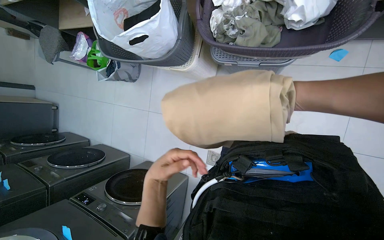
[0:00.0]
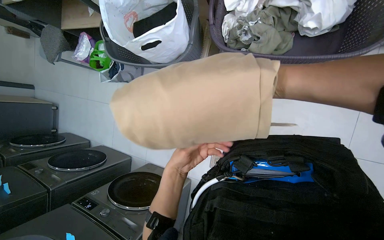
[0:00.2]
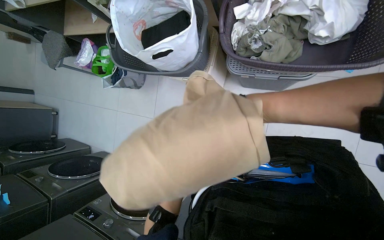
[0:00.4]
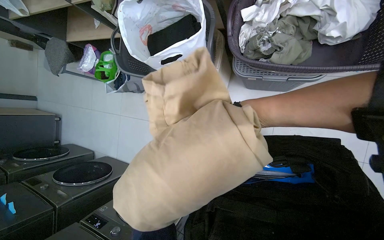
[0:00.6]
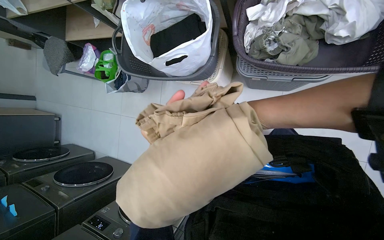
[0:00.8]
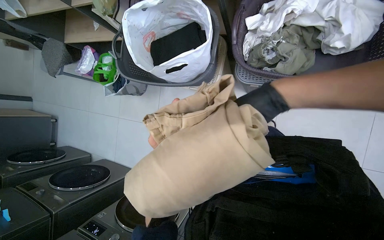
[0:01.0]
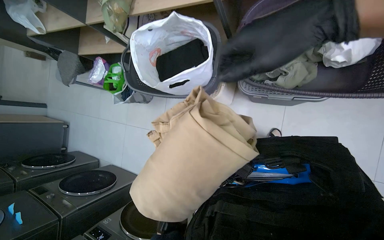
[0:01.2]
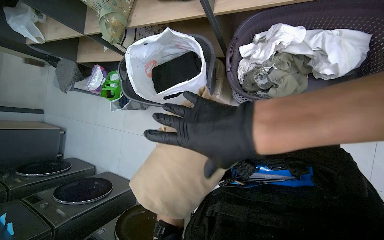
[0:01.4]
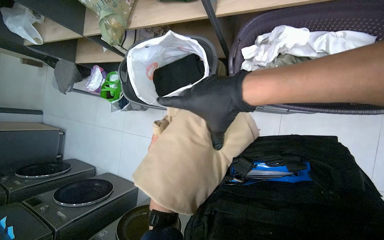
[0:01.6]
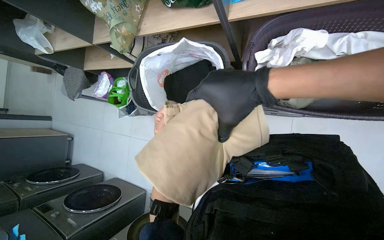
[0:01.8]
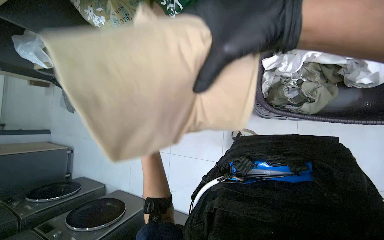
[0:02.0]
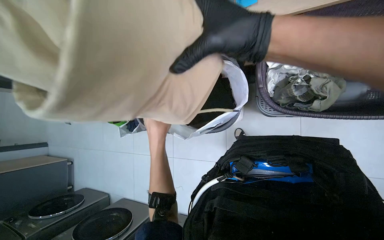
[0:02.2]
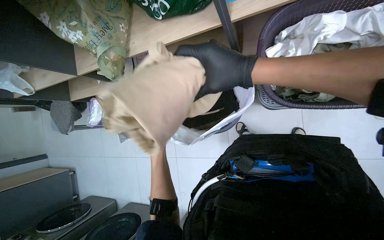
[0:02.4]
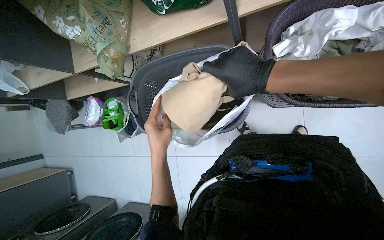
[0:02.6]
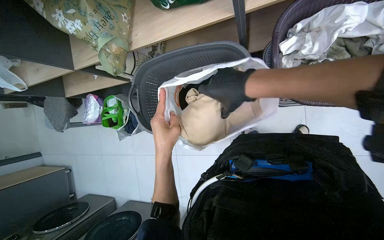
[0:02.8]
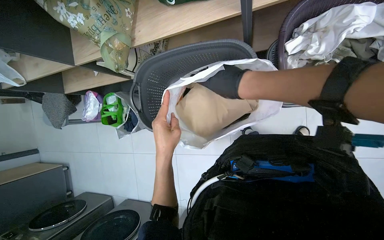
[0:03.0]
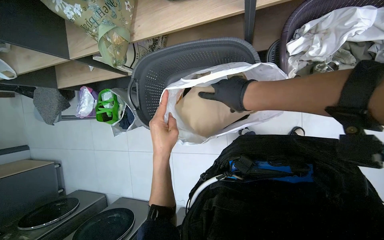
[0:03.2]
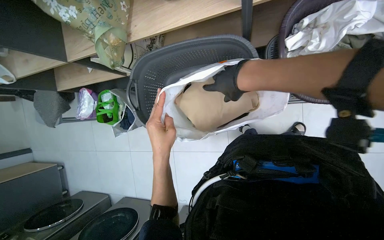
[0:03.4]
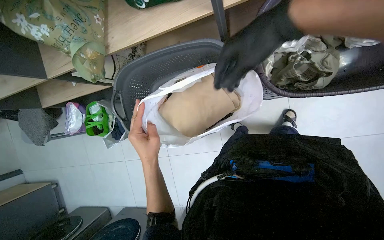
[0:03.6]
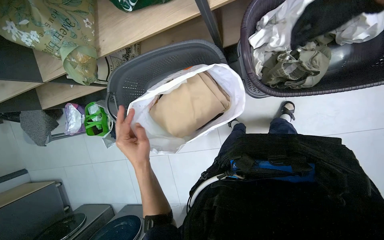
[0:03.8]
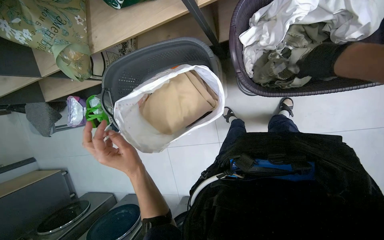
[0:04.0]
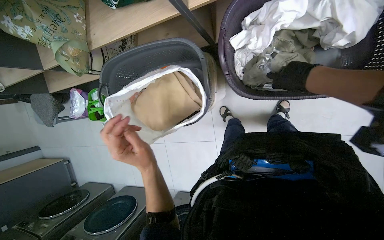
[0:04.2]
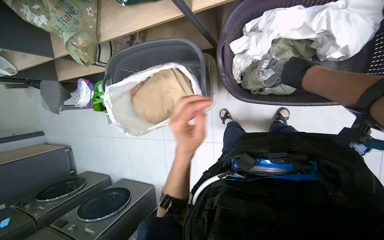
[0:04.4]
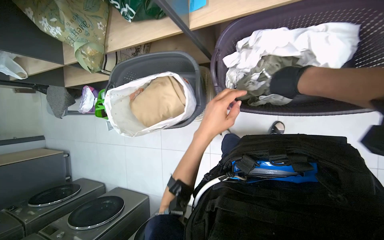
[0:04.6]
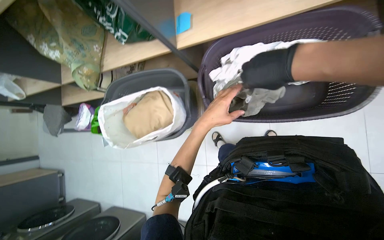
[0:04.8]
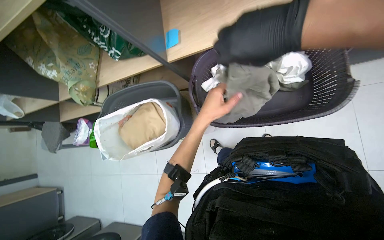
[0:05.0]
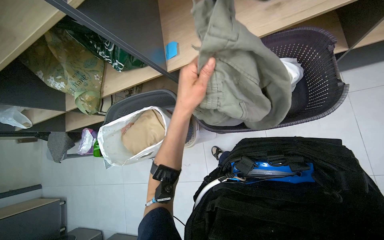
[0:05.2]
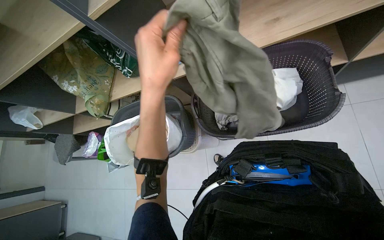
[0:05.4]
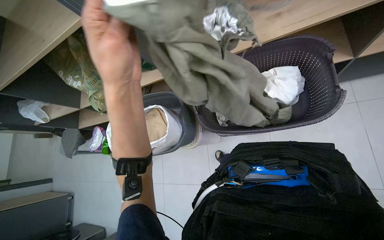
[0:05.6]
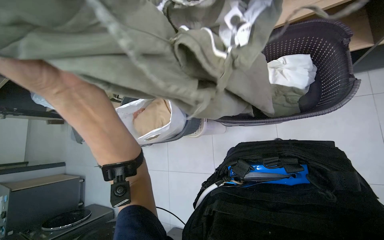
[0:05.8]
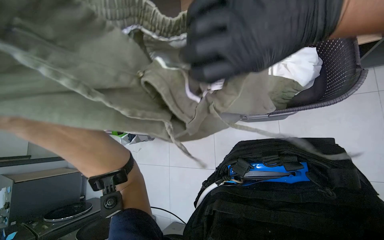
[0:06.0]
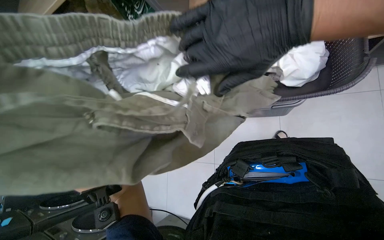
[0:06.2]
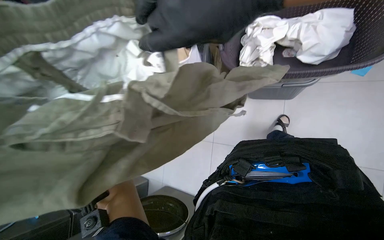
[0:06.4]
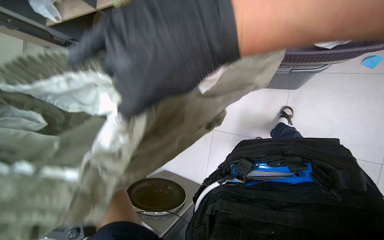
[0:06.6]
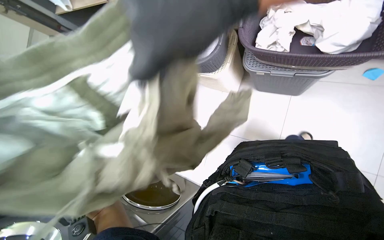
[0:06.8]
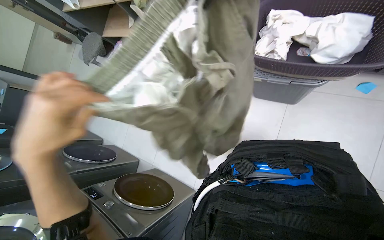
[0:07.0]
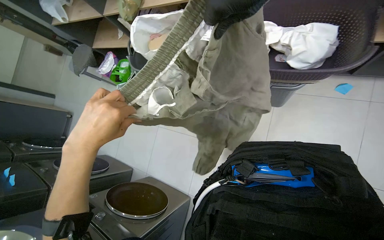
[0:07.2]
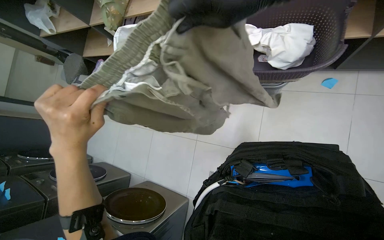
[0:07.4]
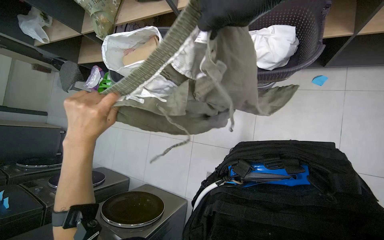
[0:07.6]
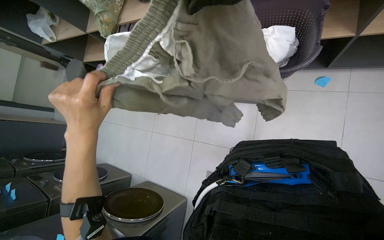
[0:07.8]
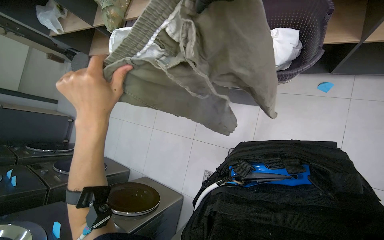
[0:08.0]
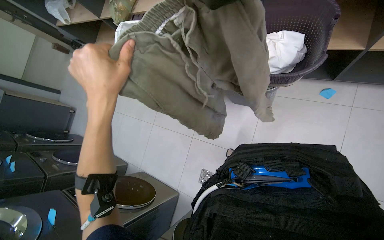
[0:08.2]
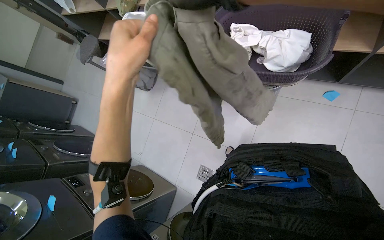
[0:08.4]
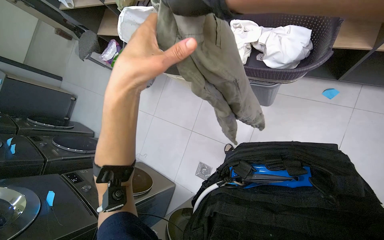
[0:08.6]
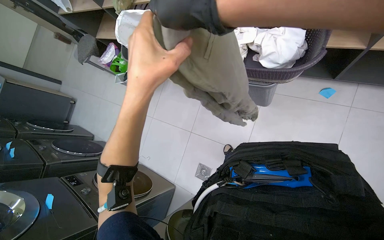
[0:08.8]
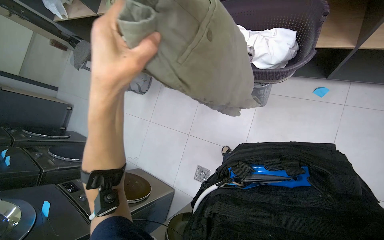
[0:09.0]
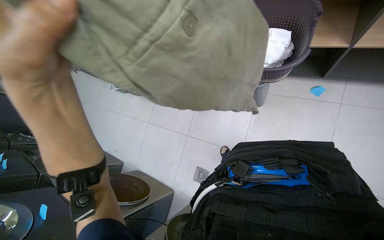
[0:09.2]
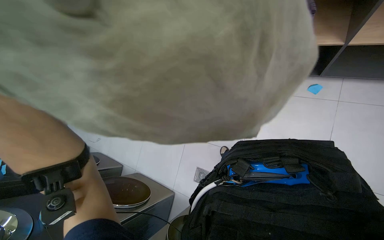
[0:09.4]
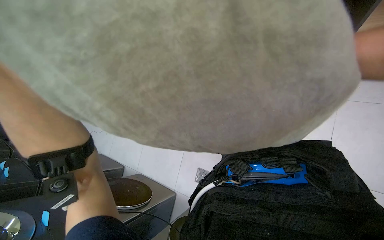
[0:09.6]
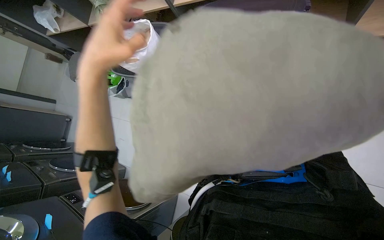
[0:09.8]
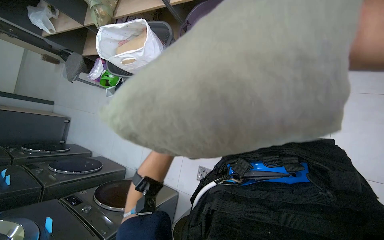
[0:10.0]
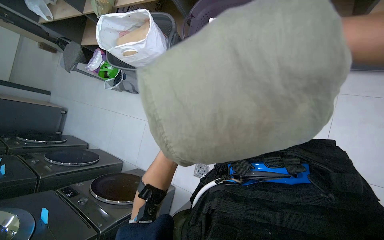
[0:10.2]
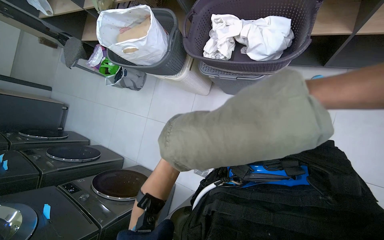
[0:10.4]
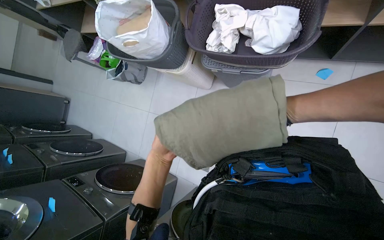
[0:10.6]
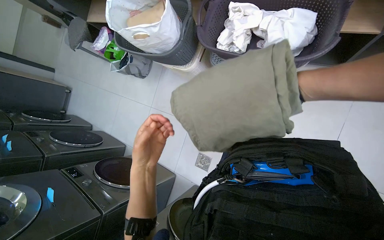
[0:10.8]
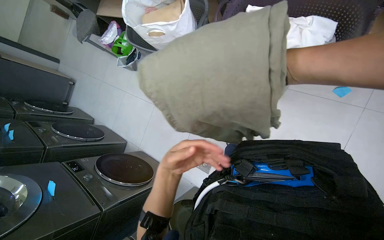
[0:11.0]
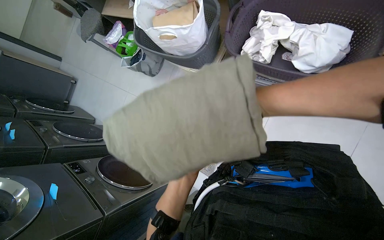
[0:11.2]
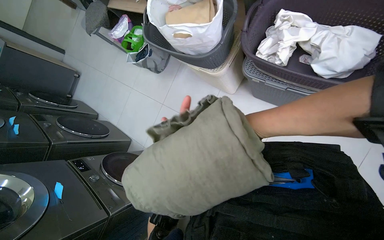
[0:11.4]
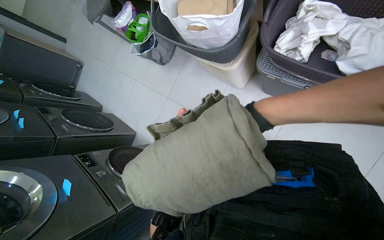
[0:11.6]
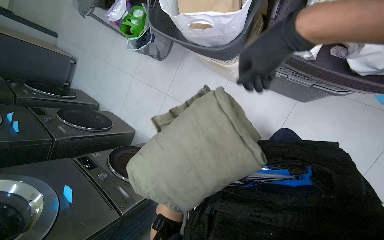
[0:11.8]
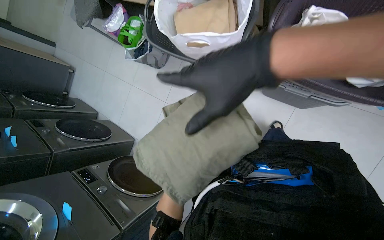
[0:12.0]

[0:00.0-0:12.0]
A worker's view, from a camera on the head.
Job: managing laundry.
The whole recording: Sorting and bagging clothes. The worker sorts clothes from a laundry basket and places them into a white bag inside another basket.
0:01.6 to 0:03.0: The right hand goes approximately 25 cm farther from the camera.
0:03.0 to 0:04.4: The right hand heads to the right, covering about 40 cm.
0:07.6 to 0:09.0: The left hand heads to the right and nearer to the camera, covering about 25 cm.

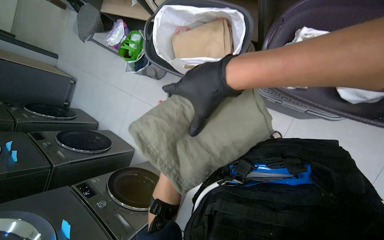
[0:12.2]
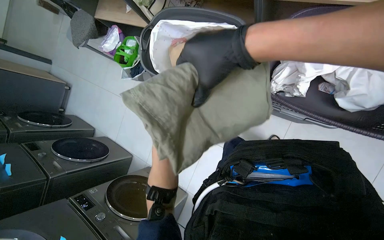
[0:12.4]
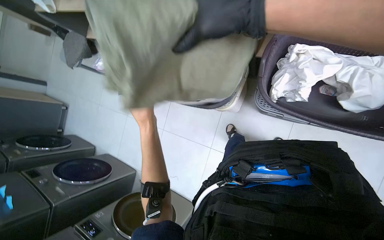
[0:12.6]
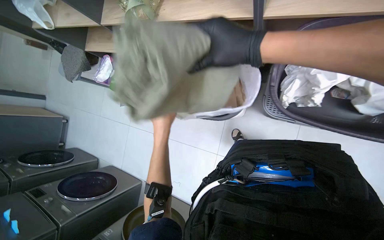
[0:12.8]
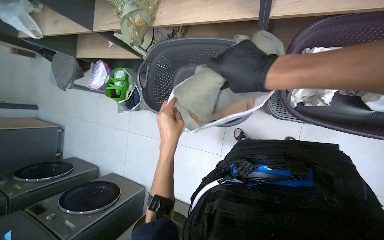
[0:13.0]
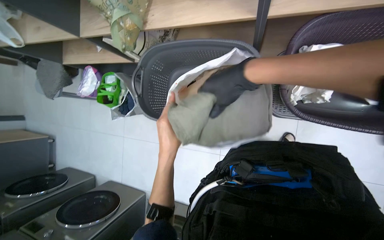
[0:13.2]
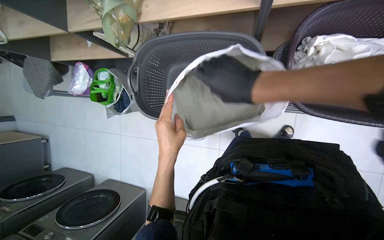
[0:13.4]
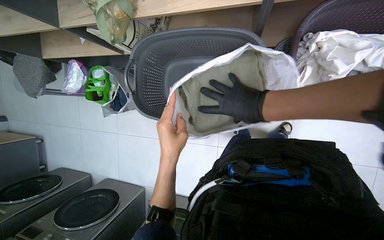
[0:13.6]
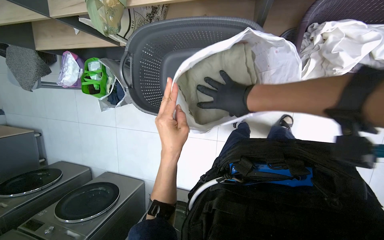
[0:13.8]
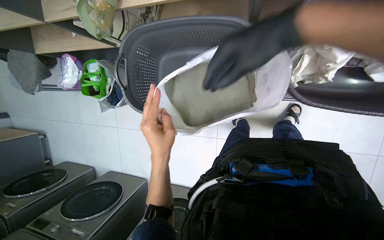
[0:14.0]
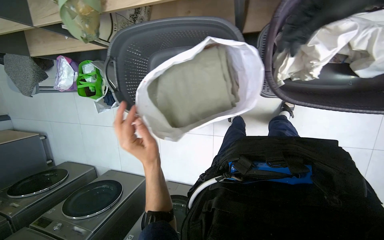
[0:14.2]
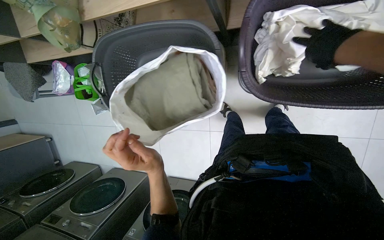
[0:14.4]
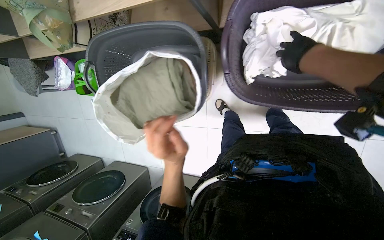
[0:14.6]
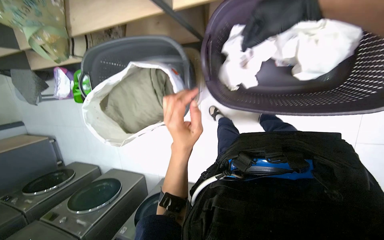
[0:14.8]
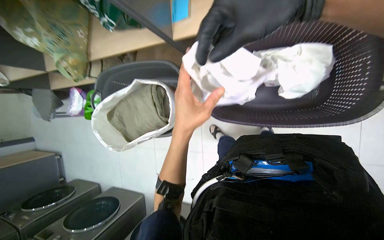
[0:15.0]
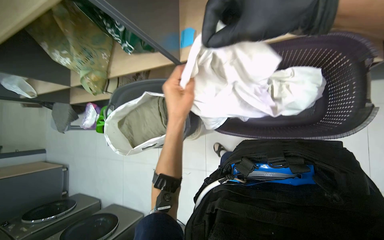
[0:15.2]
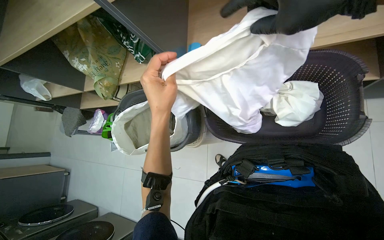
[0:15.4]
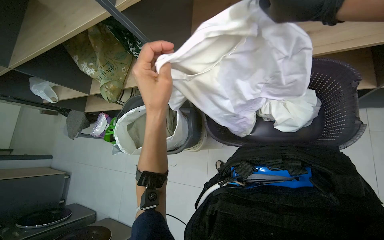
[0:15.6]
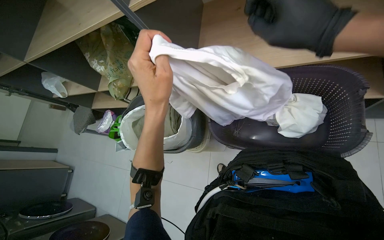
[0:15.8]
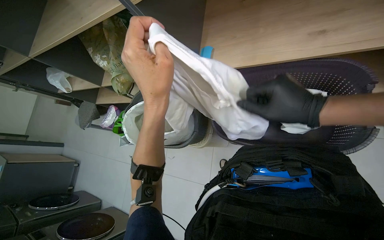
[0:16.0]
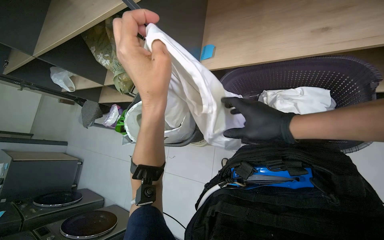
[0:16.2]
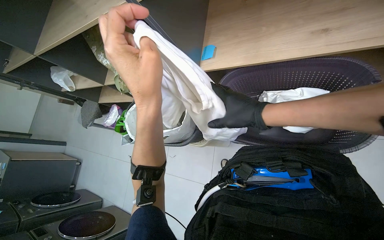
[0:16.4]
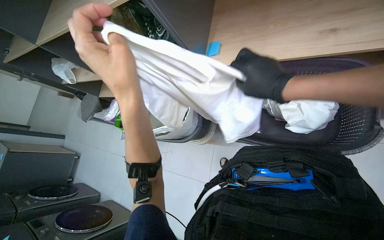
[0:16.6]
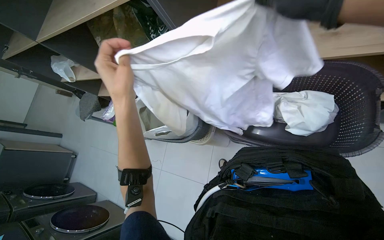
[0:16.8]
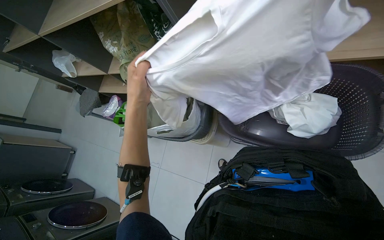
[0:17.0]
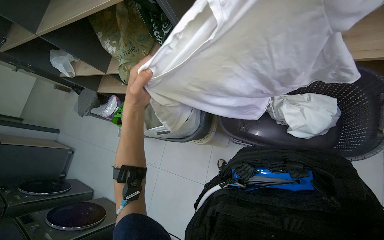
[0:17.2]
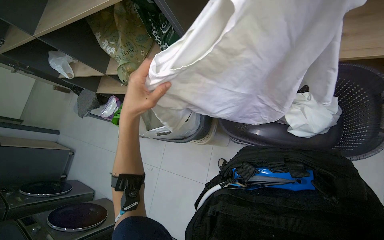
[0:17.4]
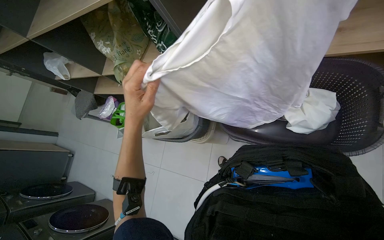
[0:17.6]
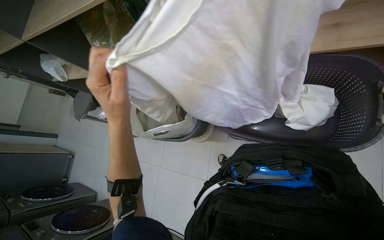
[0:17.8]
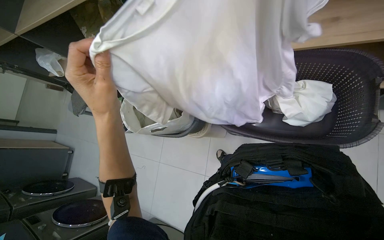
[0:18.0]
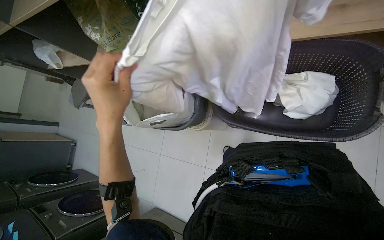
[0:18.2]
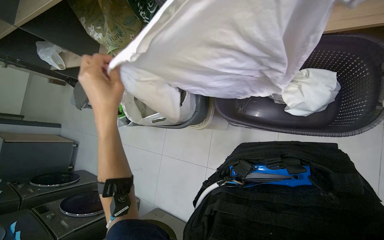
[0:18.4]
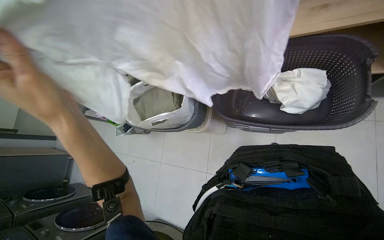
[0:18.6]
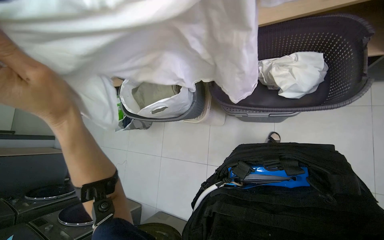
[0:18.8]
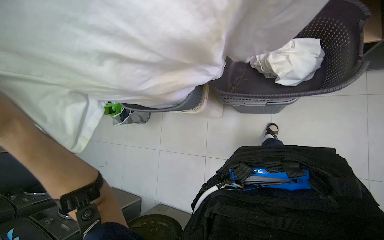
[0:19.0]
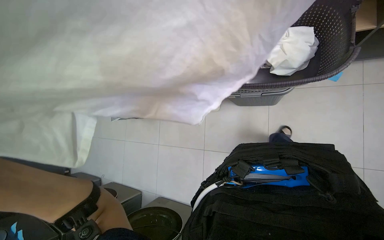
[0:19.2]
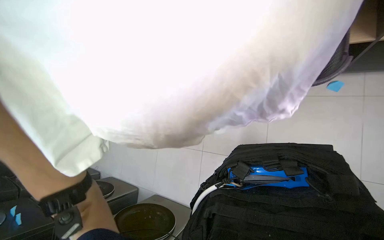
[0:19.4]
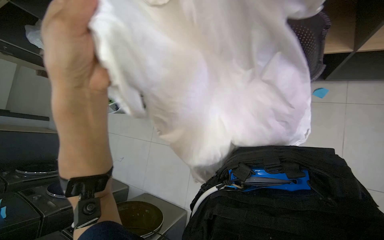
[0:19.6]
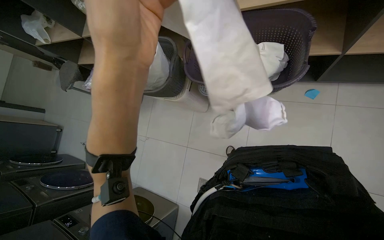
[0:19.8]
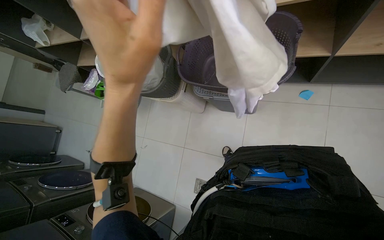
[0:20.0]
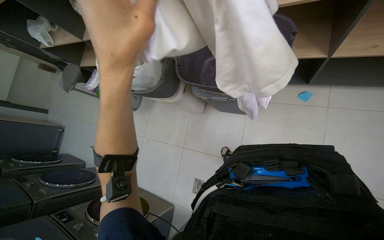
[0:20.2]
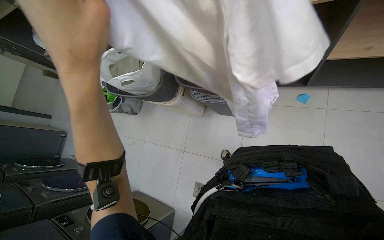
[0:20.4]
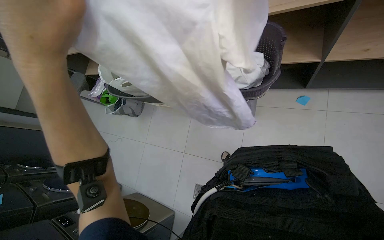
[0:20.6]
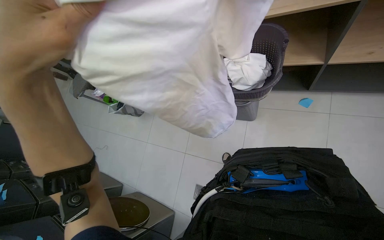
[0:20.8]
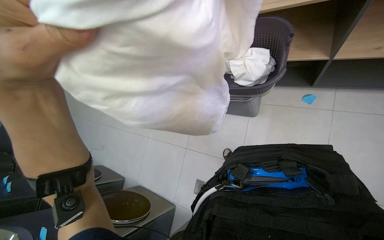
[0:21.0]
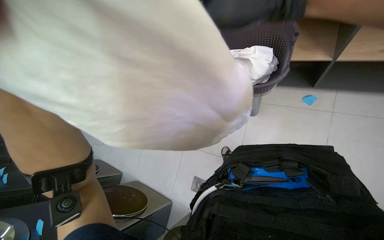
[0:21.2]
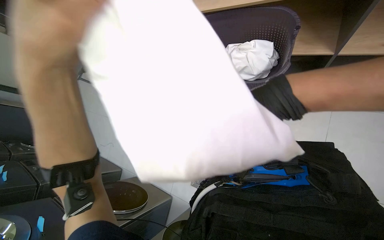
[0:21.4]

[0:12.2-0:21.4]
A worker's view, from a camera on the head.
Job: managing laundry.
The whole recording: Sorting and bagging clothes. The worker sorts clothes from a laundry basket and places them into a white bag inside another basket.
0:12.2 to 0:13.8: The left hand moves roughly 25 cm farther from the camera and comes back; the right hand moves farther from the camera, about 30 cm.
0:13.8 to 0:15.2: The camera pitches upward, by about 15 degrees. The right hand goes nearer and farther, about 25 cm each way, reversing 2 times.
0:15.2 to 0:16.8: The left hand heads to the left, covering roughly 15 cm.
0:16.8 to 0:18.4: The left hand moves about 10 cm farther from the camera and comes back.
